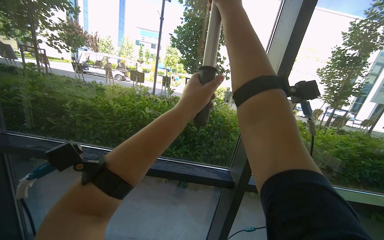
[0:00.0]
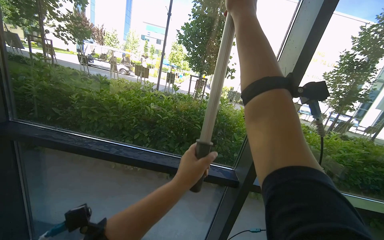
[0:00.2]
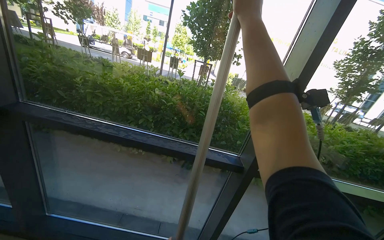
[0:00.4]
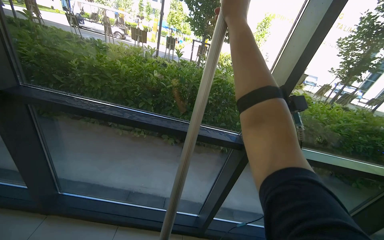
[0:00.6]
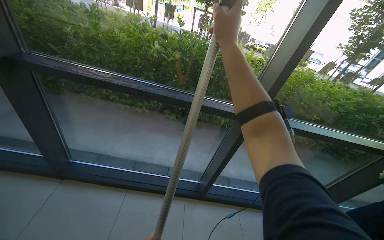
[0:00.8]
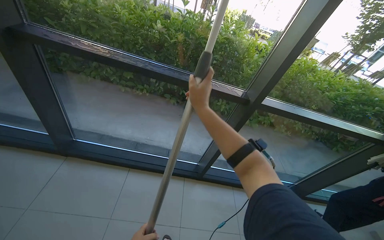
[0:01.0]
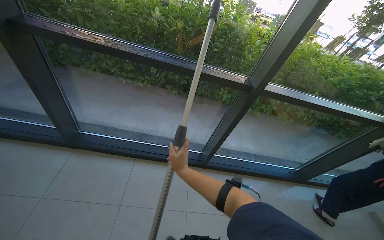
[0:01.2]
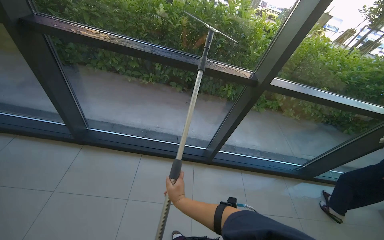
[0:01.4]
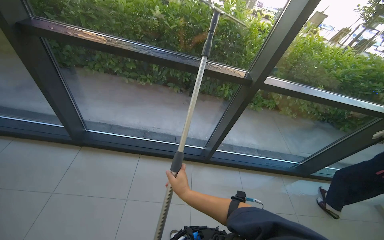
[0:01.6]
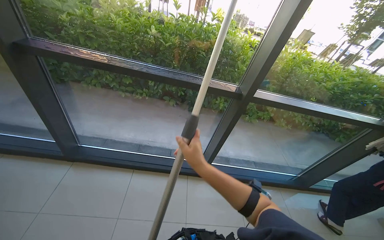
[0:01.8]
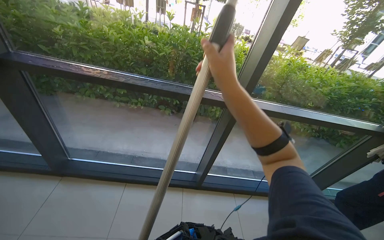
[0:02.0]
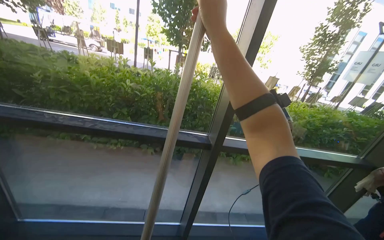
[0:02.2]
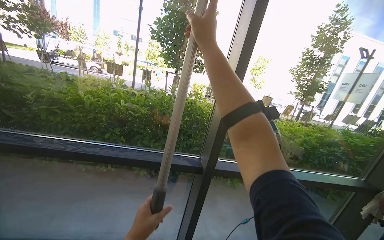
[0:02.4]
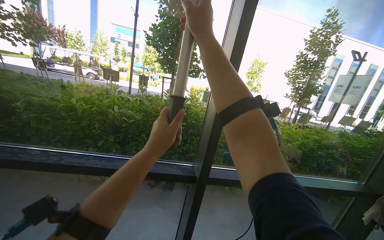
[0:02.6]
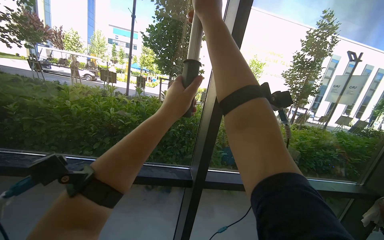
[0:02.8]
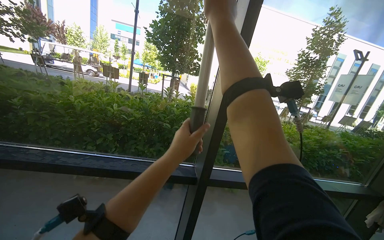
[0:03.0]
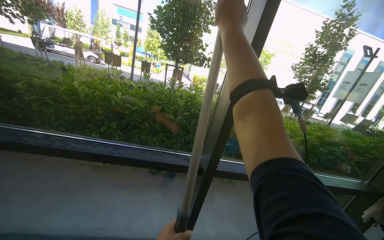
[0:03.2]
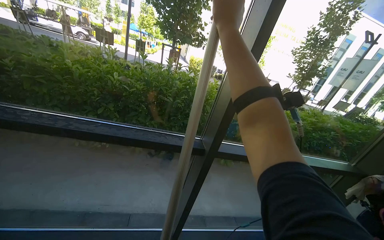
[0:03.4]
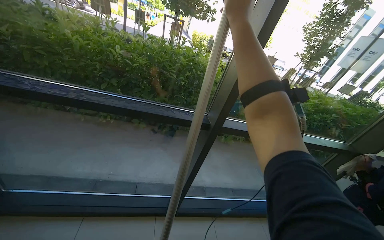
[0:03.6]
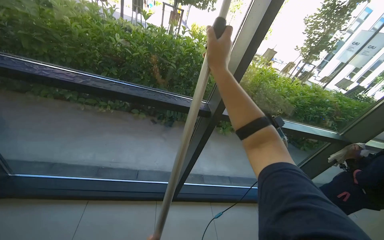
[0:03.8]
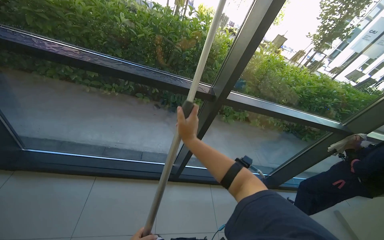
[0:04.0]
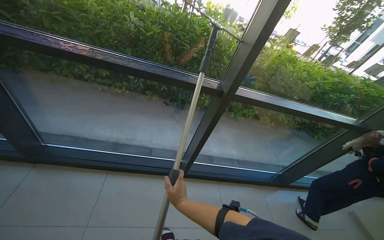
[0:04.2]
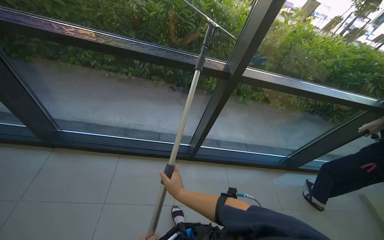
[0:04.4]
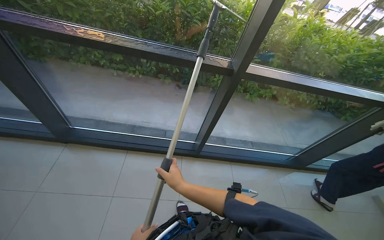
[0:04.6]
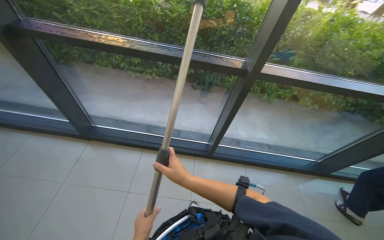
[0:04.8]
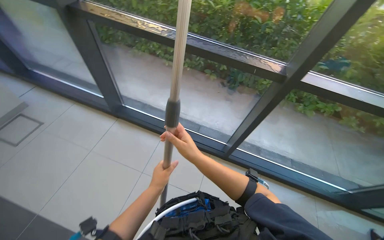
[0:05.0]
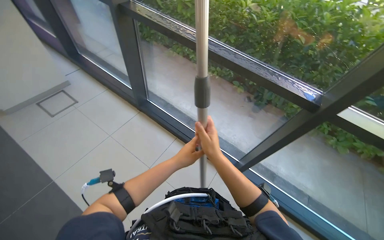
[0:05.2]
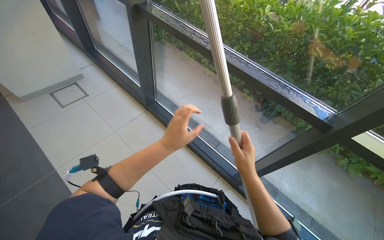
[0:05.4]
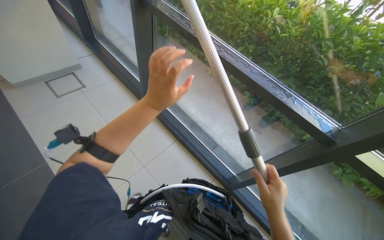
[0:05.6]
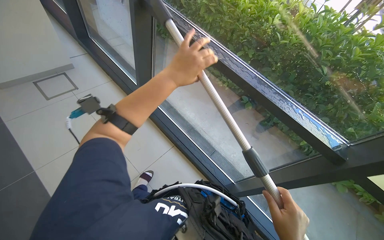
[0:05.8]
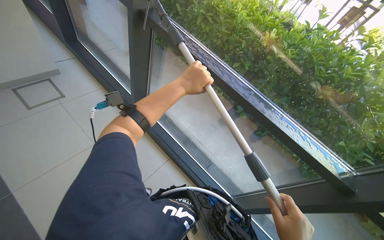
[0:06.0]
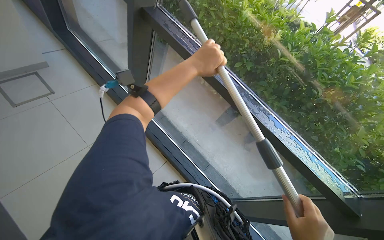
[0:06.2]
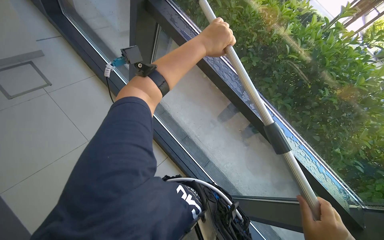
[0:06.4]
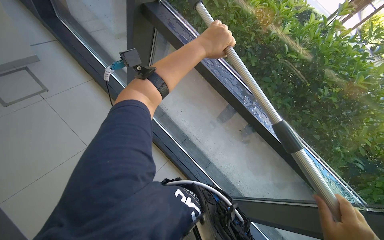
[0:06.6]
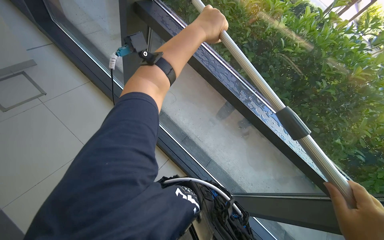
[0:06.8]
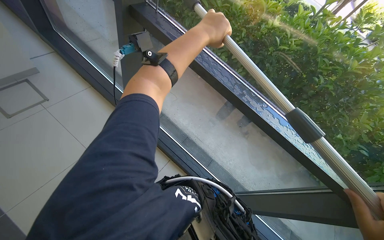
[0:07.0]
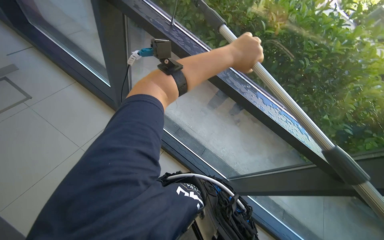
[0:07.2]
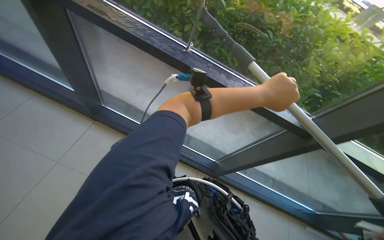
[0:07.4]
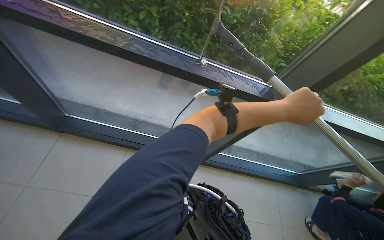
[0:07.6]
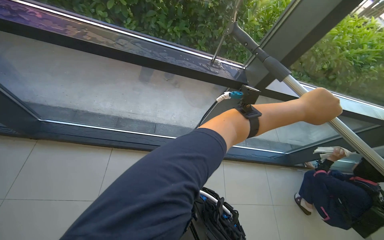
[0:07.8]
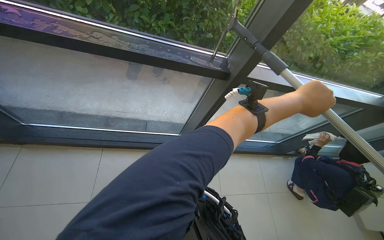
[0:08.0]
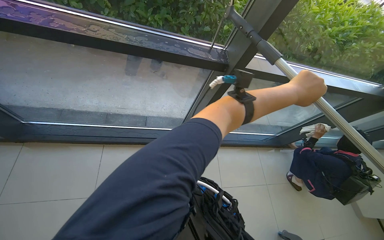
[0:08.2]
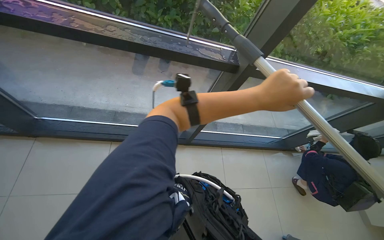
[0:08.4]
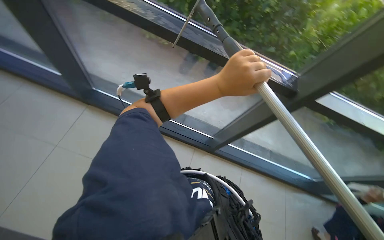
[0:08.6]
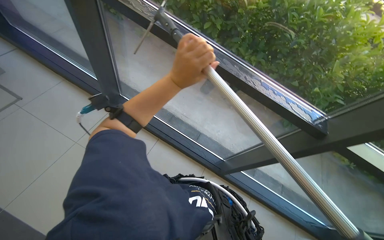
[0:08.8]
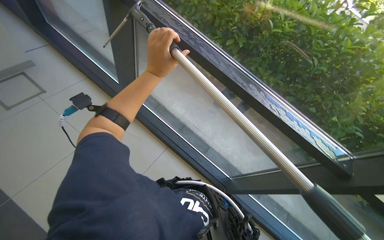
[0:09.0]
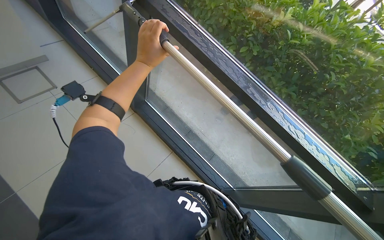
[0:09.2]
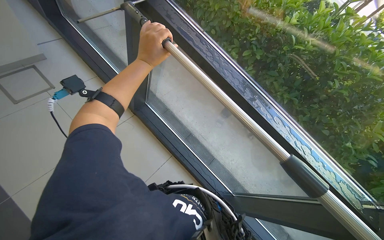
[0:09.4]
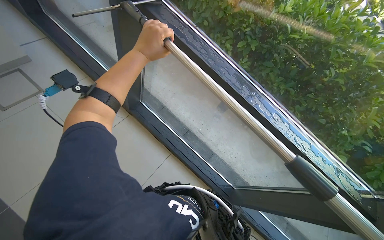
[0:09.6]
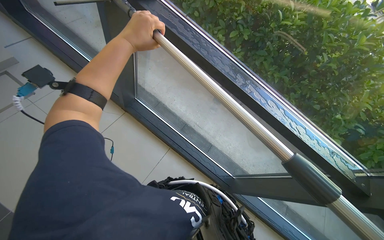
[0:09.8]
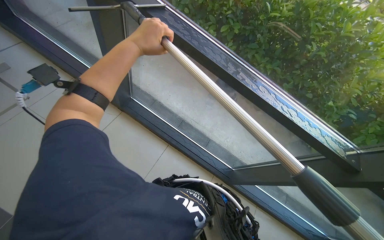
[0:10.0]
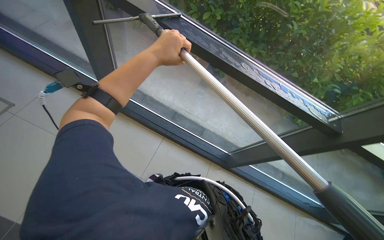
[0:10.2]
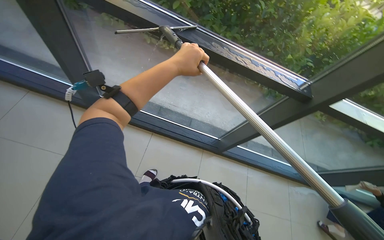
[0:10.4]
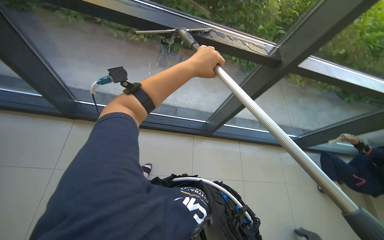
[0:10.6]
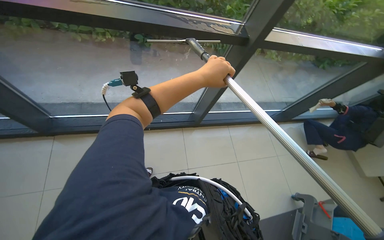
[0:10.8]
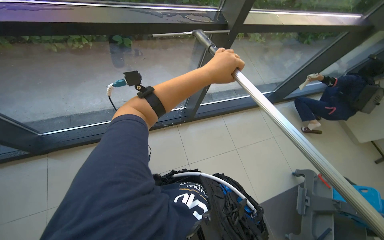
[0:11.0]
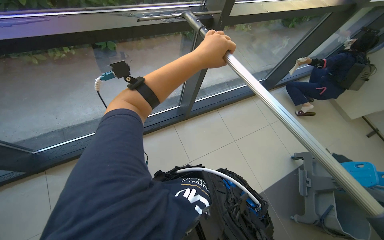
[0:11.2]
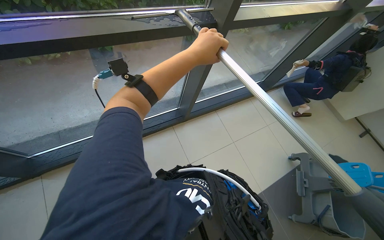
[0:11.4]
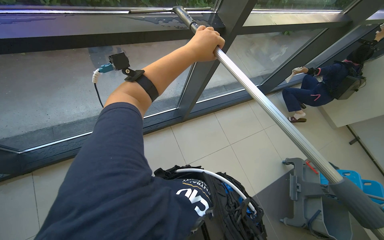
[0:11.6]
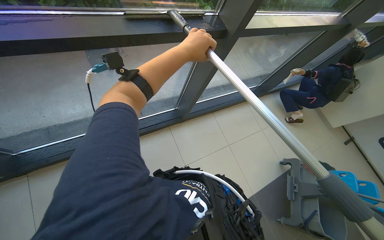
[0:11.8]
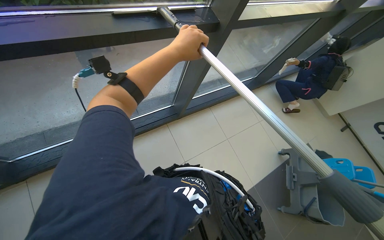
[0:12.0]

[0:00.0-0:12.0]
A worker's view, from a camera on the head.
Job: cleaning windows.
The whole recording: Cleaning glass panels and frames. The worker cleans the glass panels with a squeegee and wipes the window frames with a cloth.
0.0 to 1.6 s: The wearer looks approximately 30 degrees further downward. The right hand travels down the picture by roughly 80 cm.
1.6 to 3.0 s: The camera pitches upward, by approximately 30 degrees.
3.0 to 4.4 s: The camera pitches downward, by roughly 30 degrees. The right hand moves down the picture, roughly 80 cm.
4.4 to 6.0 s: The wearer looks approximately 40 degrees further to the left.
6.0 to 7.6 s: The head rotates about 40 degrees to the right. The camera pitches downward, by some 20 degrees.
7.6 to 9.0 s: The head rotates roughly 30 degrees to the left.
9.0 to 10.4 s: The left hand is displaced to the right by approximately 10 cm.
10.4 to 12.0 s: The head turns to the right by roughly 40 degrees. The wearer looks roughly 15 degrees further downward.

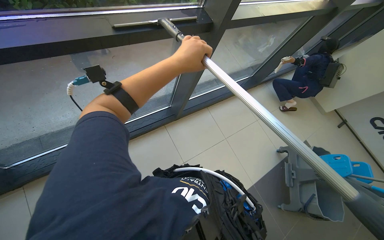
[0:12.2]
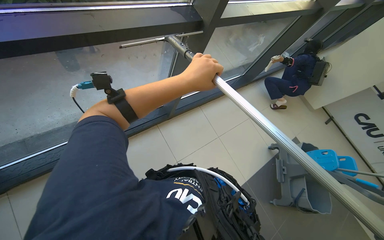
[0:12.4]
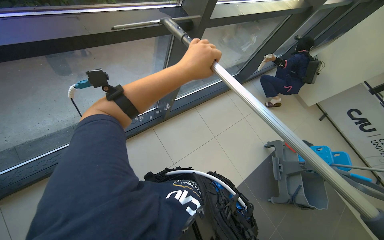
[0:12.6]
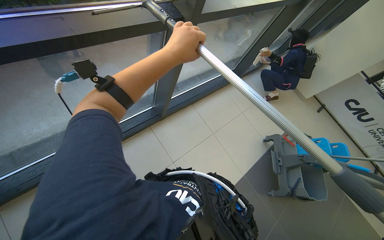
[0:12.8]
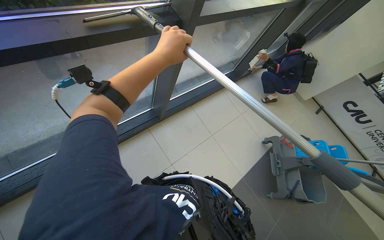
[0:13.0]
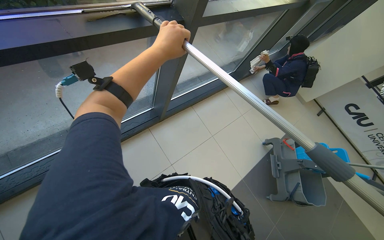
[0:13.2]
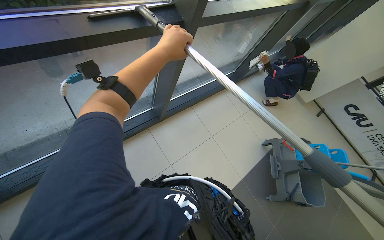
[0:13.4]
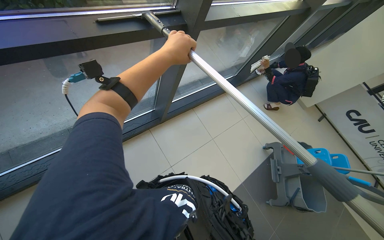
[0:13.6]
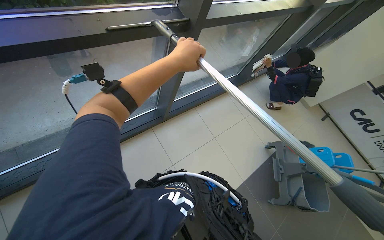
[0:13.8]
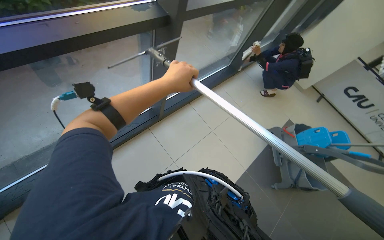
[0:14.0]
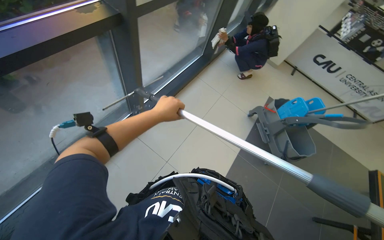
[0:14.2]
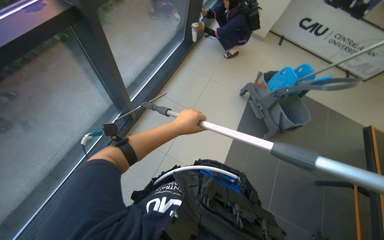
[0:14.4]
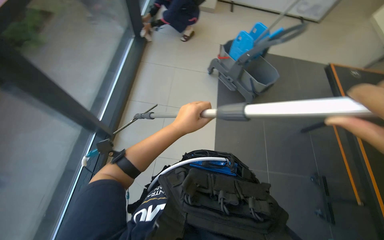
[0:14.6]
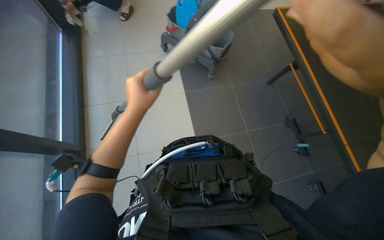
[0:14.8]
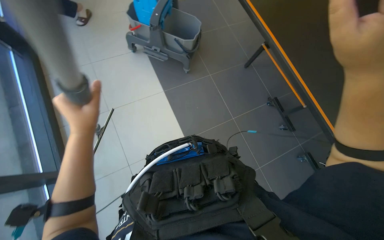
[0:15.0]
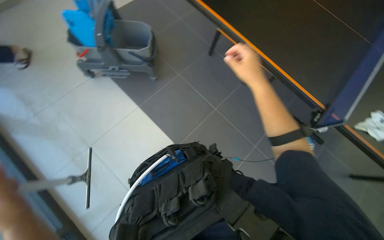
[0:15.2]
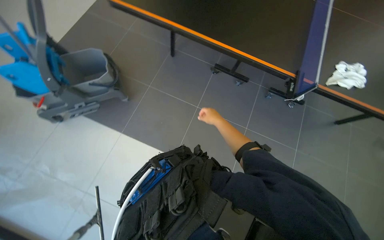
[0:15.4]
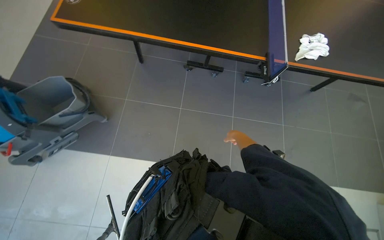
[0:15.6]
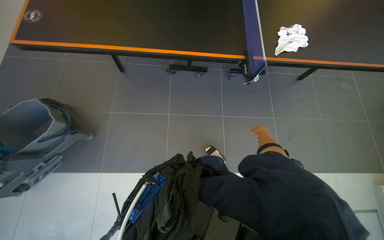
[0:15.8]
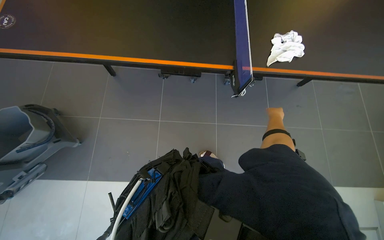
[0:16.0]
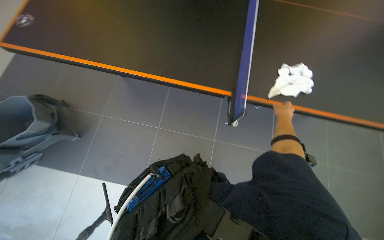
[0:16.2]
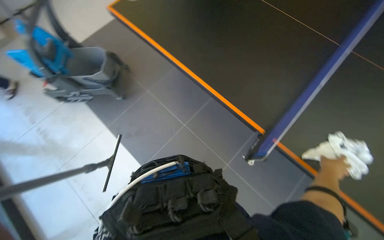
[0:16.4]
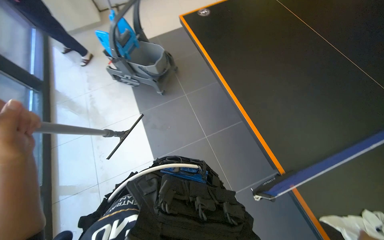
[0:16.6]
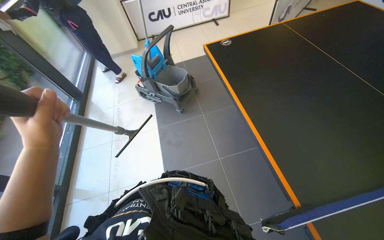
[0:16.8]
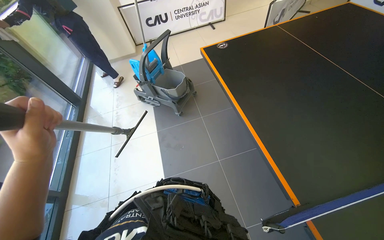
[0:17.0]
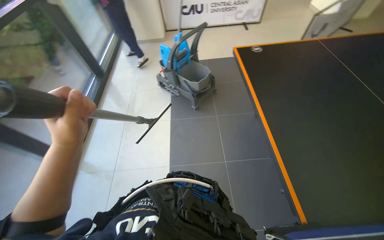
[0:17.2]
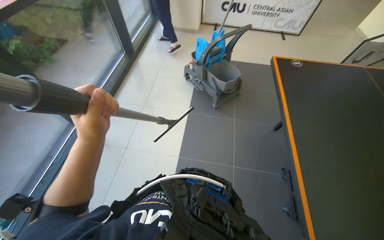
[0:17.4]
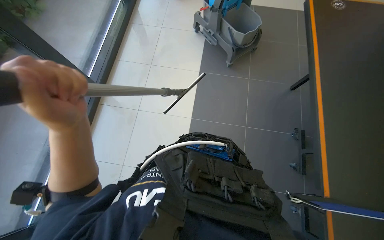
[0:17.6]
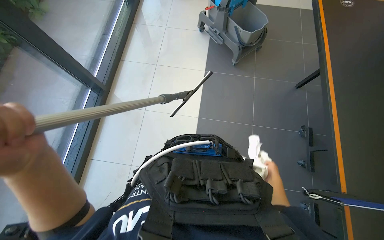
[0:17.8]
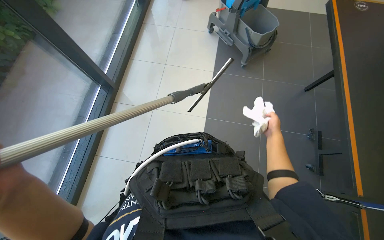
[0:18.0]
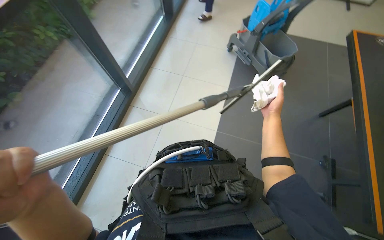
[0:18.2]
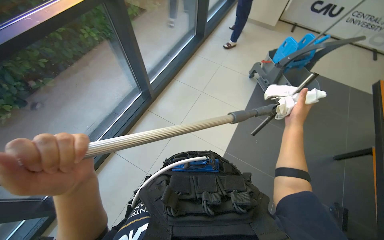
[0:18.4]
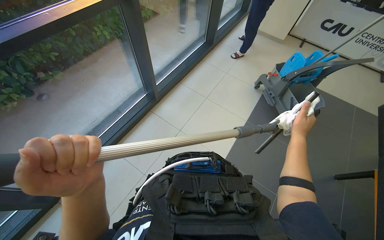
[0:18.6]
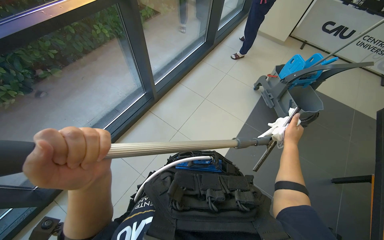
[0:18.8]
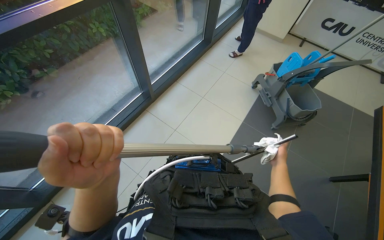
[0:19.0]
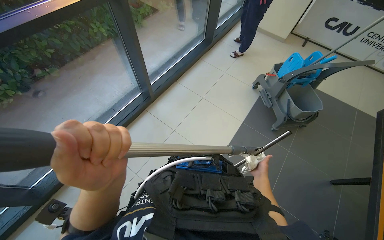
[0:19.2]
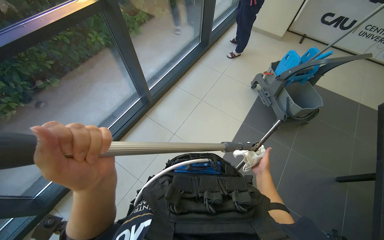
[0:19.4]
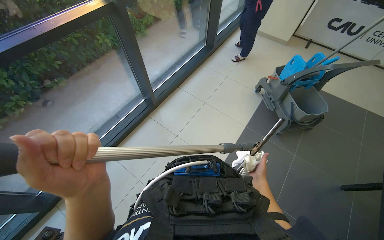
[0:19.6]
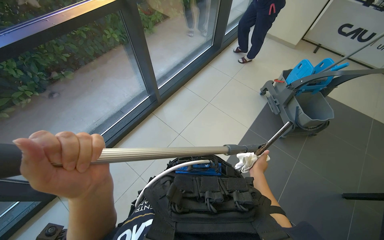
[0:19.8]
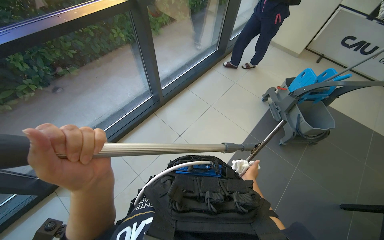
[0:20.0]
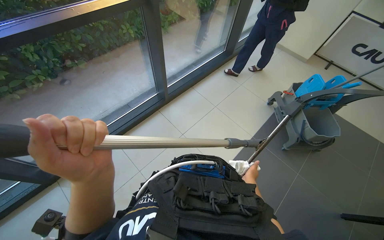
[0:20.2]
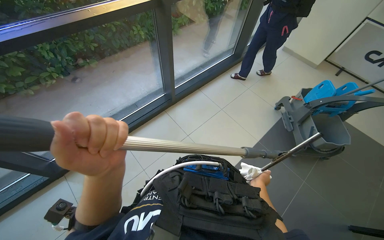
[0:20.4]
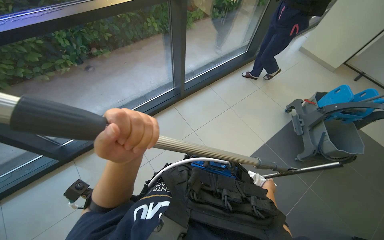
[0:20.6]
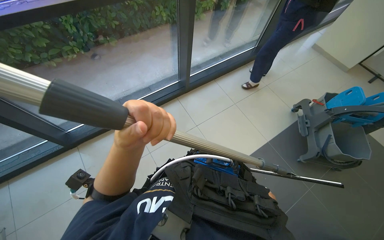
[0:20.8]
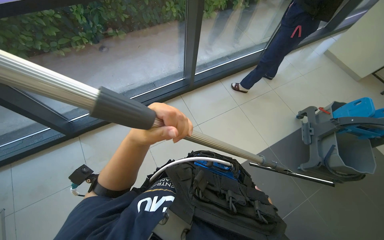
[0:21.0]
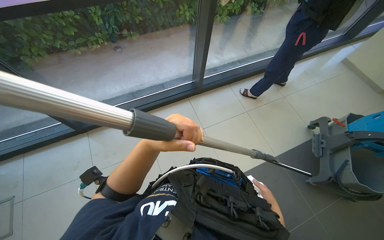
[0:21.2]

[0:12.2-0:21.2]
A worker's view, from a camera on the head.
Job: cleaning windows.
The whole recording: Cleaning glass panels and frames. The worker cleans the glass panels with a squeegee and wipes the window frames with a cloth.
13.8 to 15.2 s: The wearer looks about 100 degrees further to the right. The wearer looks roughly 25 degrees further downward.
16.6 to 18.2 s: The wearer's head swings roughly 45 degrees to the left.
18.2 to 19.8 s: The left hand goes some 15 cm to the right.
19.8 to 21.2 s: The head turns to the left by approximately 25 degrees. The left hand heads farther from the camera, covering roughly 10 cm.
